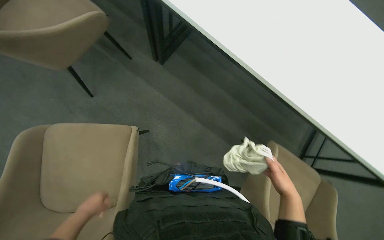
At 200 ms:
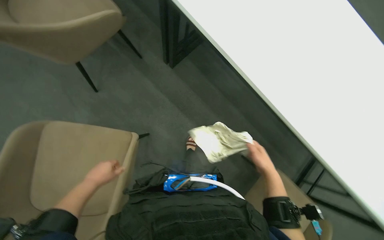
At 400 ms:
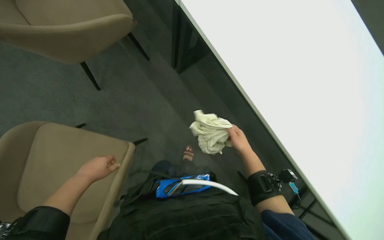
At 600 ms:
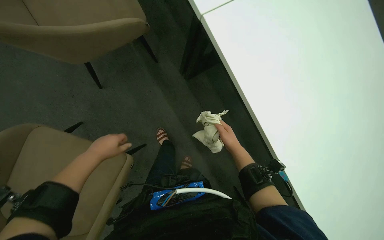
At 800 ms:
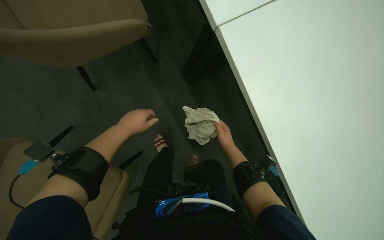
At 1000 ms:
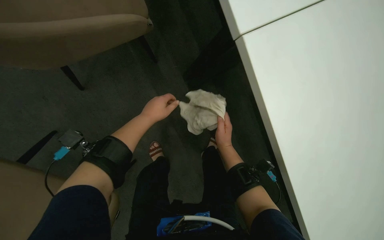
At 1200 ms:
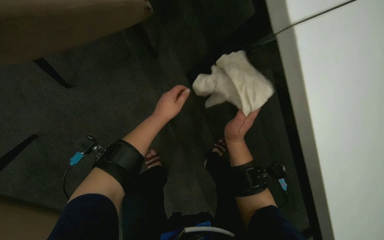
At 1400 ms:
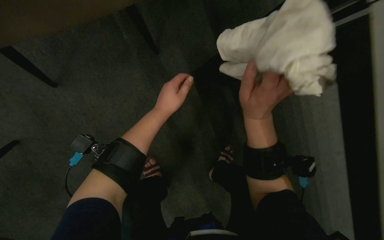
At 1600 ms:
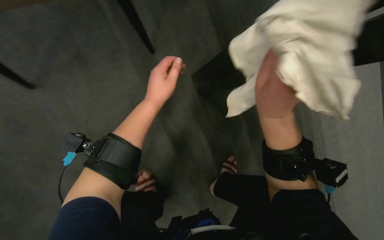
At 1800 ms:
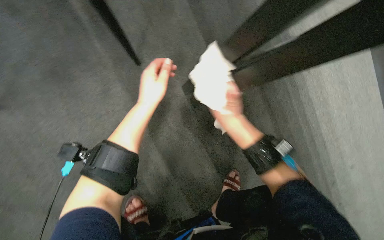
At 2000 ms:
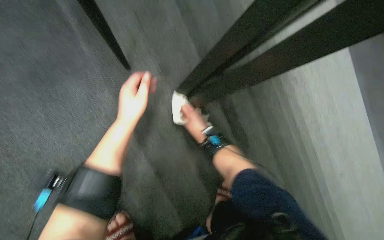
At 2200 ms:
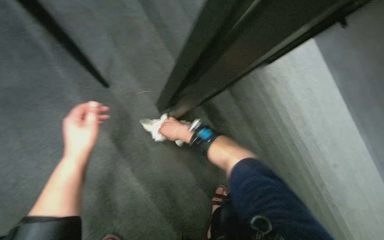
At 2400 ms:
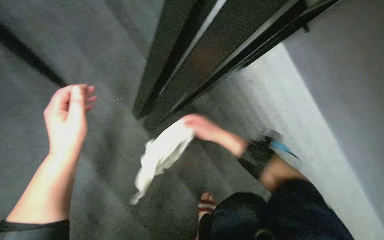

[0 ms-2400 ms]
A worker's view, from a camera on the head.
Job: wiping surfaces.
The whole recording: Wiping conference room tables. The worker wipes conference room tables with a cloth, periodically soaking and wringing cloths in a bucket.
0 ms to 1200 ms: The left hand shifts approximately 40 cm to the right and up the picture; the right hand heads up the picture and to the left, covering about 20 cm.
1200 ms to 2400 ms: The wearer's head swings roughly 25 degrees to the right. The camera pitches upward, by some 20 degrees. The right hand travels farther from the camera by approximately 10 cm, and reaches roughly 10 cm to the left, then returns.

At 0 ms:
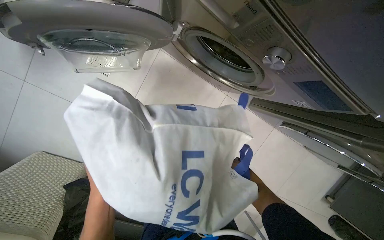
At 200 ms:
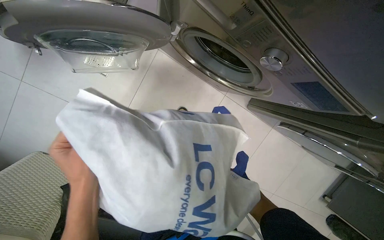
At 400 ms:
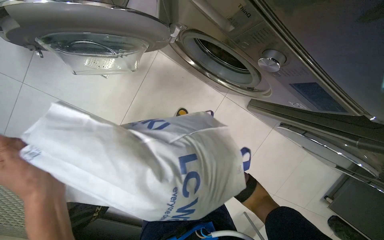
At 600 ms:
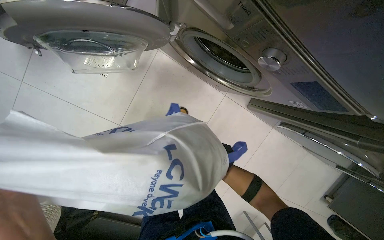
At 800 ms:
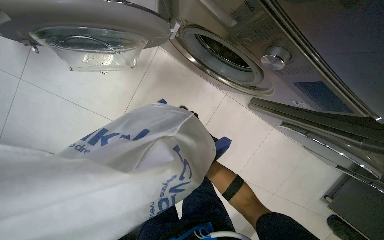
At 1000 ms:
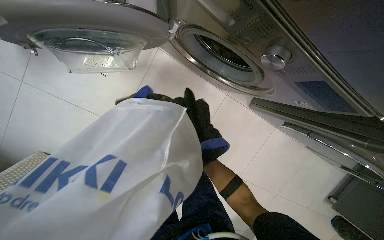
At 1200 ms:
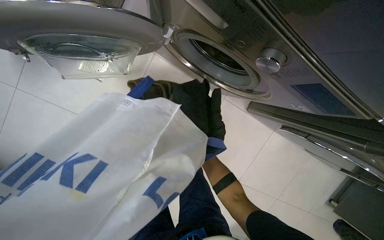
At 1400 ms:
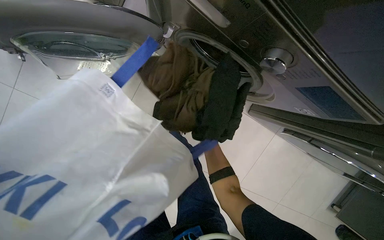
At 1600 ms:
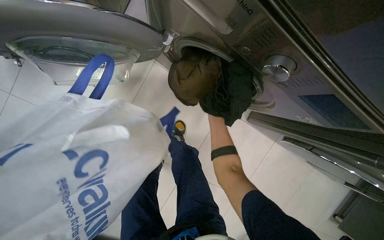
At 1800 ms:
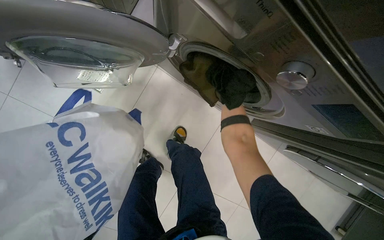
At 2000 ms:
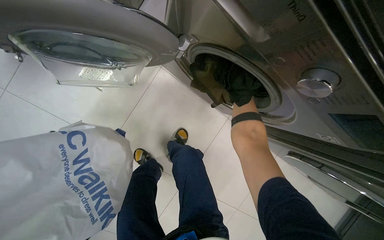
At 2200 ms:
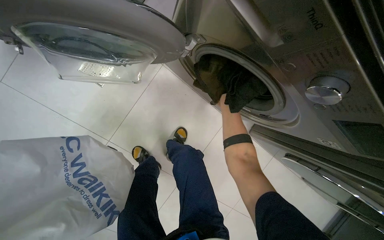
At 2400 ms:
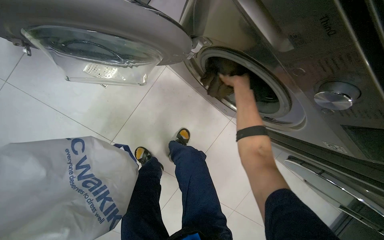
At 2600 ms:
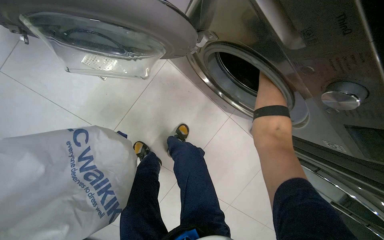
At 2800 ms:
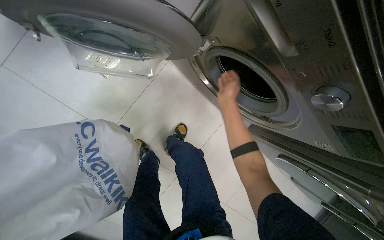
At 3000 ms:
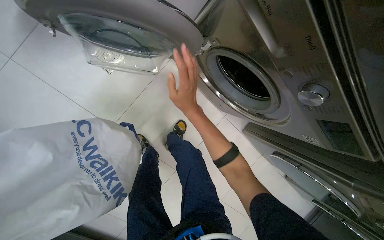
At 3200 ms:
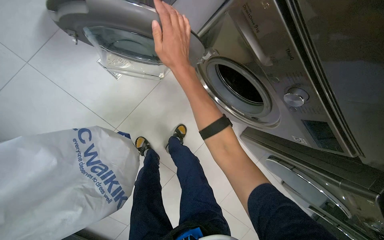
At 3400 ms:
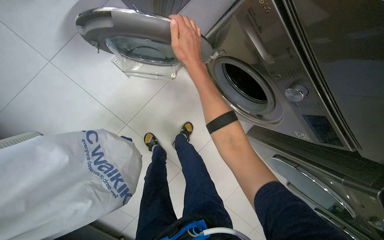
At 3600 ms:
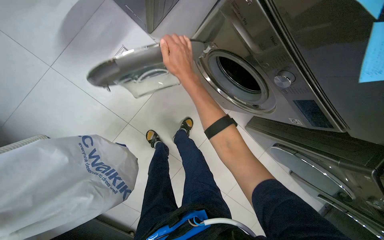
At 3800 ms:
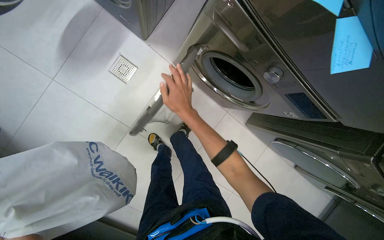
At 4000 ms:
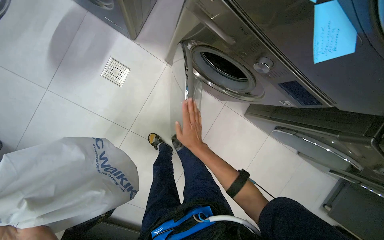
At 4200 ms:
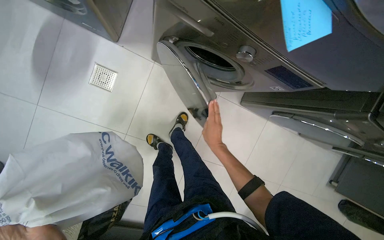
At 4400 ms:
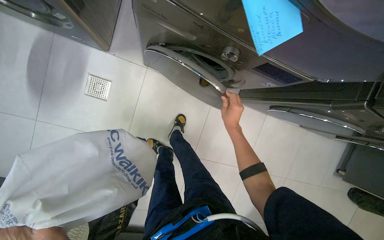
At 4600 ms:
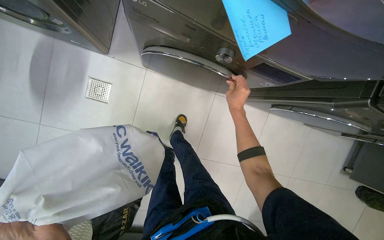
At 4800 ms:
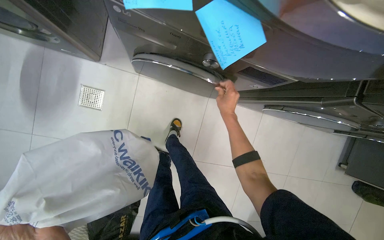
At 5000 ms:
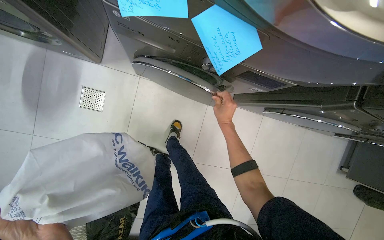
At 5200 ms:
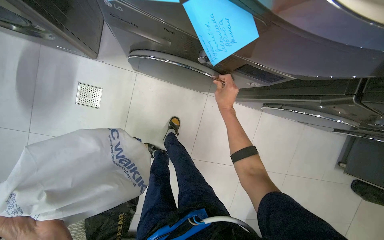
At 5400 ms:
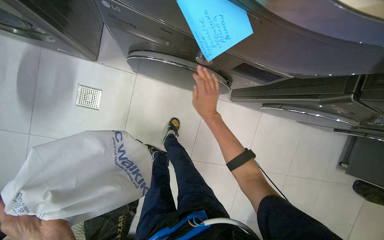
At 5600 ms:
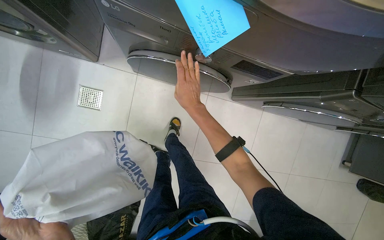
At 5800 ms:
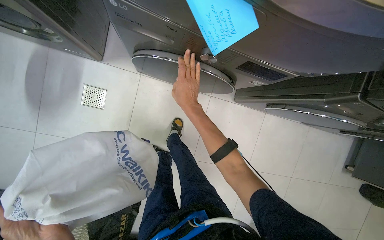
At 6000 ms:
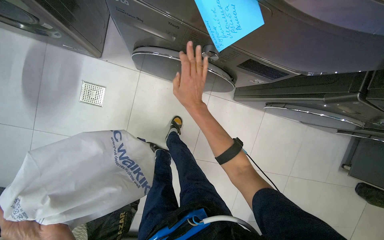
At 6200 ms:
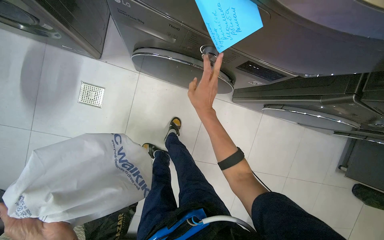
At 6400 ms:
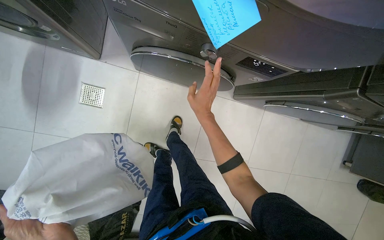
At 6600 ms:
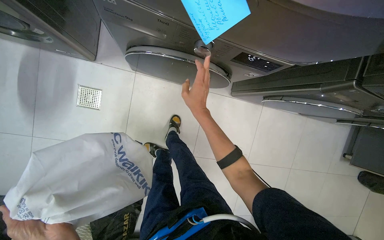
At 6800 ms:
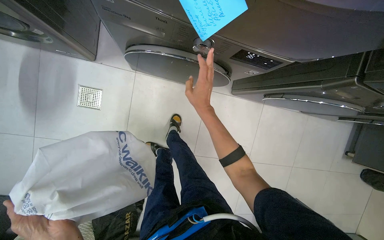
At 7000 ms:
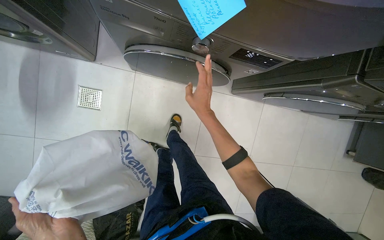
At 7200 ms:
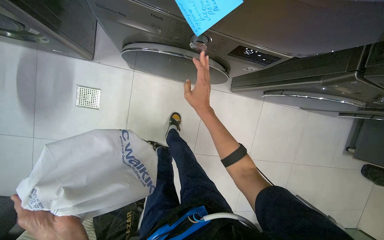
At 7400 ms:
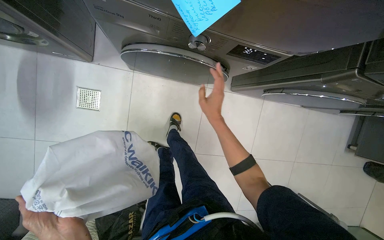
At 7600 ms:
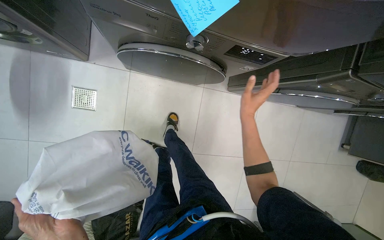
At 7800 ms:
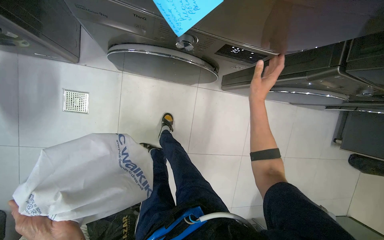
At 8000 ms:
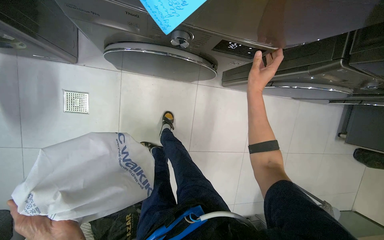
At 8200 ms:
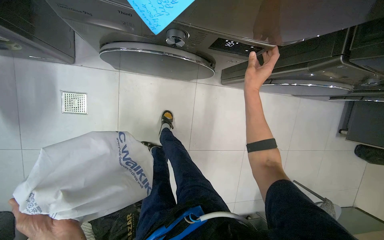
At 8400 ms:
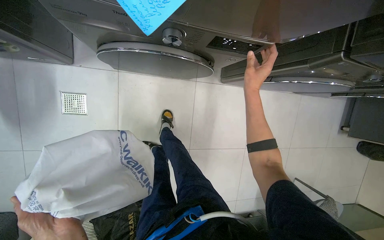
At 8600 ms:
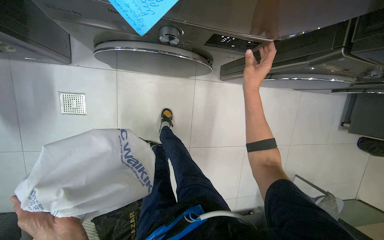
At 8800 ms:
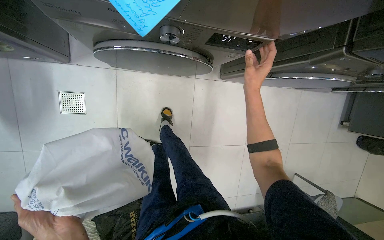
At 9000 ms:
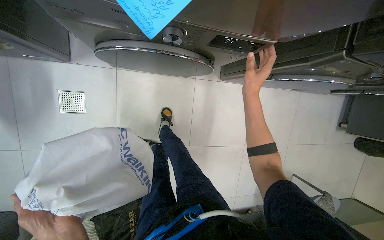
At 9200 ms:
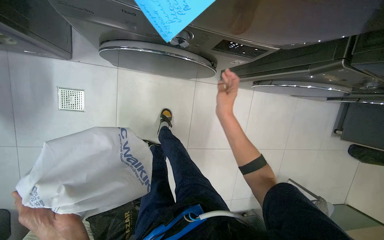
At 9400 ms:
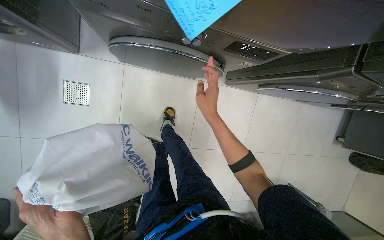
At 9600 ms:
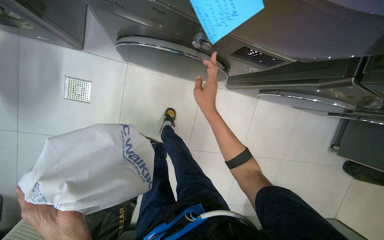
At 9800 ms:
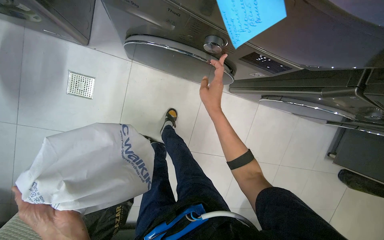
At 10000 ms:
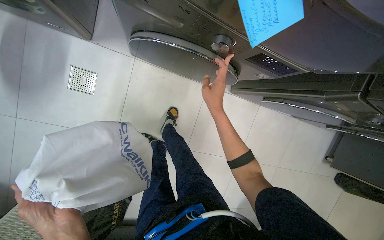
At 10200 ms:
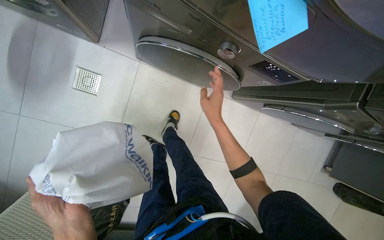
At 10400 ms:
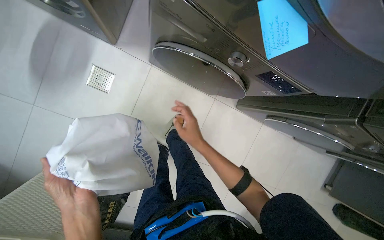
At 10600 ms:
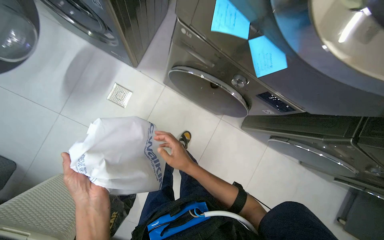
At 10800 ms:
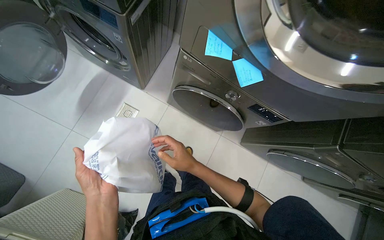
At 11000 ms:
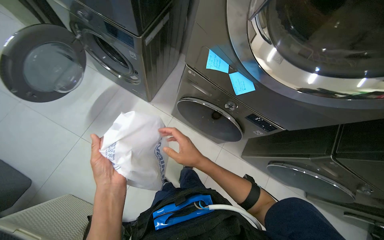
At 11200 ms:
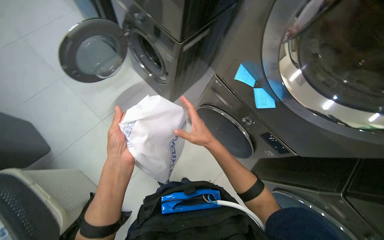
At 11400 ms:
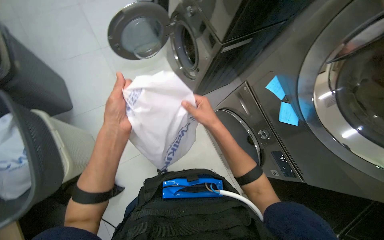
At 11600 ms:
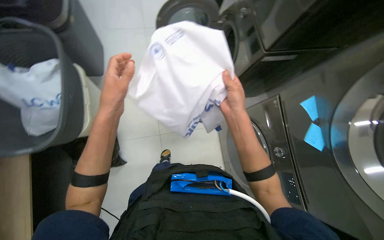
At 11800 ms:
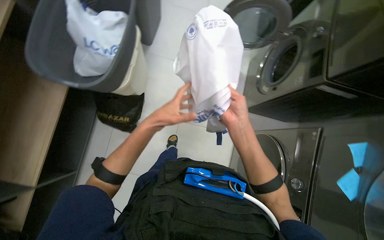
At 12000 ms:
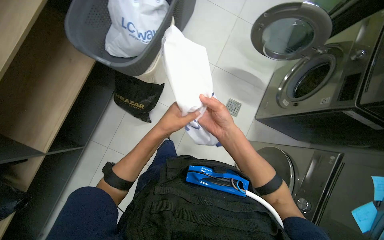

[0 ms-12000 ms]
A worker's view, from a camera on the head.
Job: managing laundry.
The whole recording: Loading and operating washing machines. The worker loads clothes from bags into washing machines and sets their controls.
1600 ms to 3000 ms: The right hand shifts about 20 cm to the left.
3000 ms to 4400 ms: The right hand swings up and down the picture, roughly 25 cm each way, with 2 reversals.
4400 ms to 6000 ms: The right hand is displaced to the left by approximately 10 cm.
6000 ms to 7600 ms: The right hand travels to the right by approximately 20 cm.
9000 ms to 10400 ms: The right hand travels to the left and down the picture by approximately 25 cm.
10400 ms to 12000 ms: The head travels some 50 cm. The head rotates approximately 90 degrees to the left. The wearer looks approximately 30 degrees further upward.

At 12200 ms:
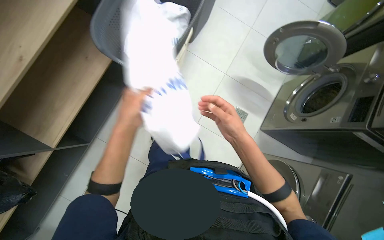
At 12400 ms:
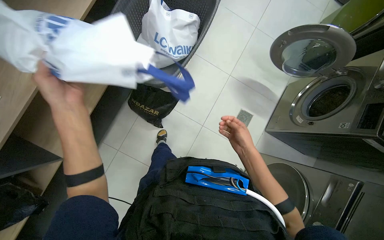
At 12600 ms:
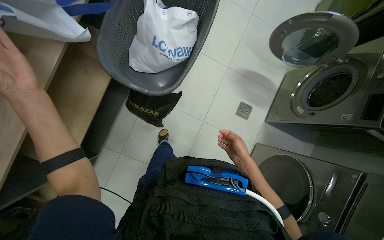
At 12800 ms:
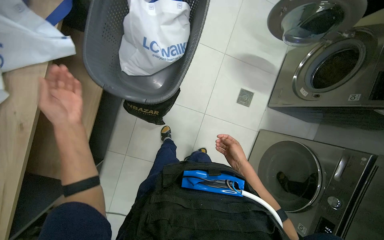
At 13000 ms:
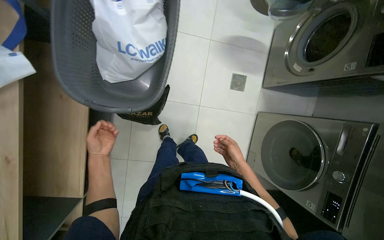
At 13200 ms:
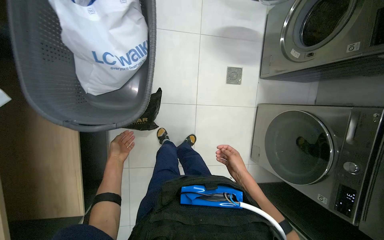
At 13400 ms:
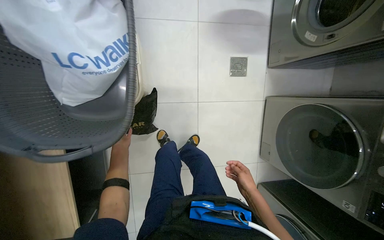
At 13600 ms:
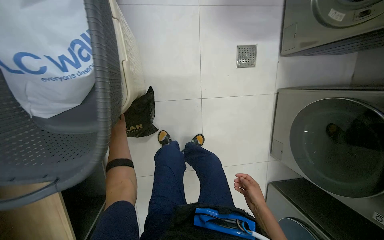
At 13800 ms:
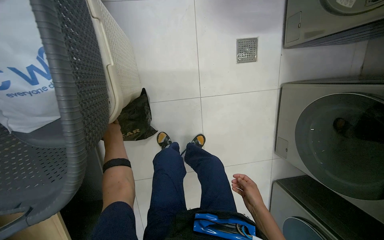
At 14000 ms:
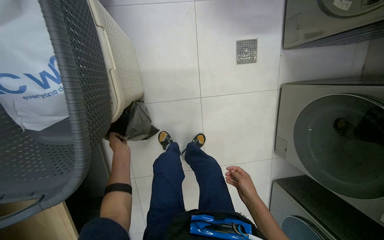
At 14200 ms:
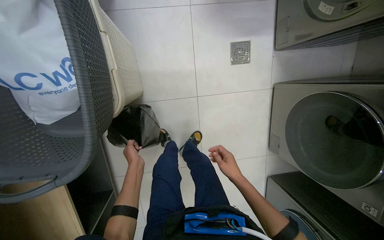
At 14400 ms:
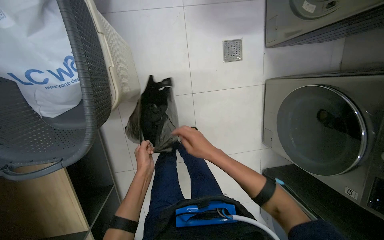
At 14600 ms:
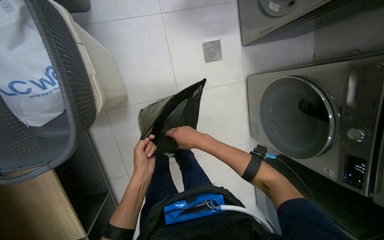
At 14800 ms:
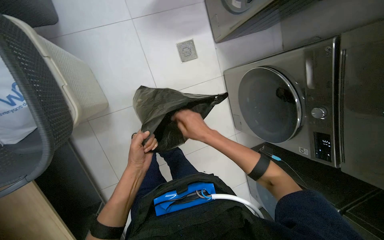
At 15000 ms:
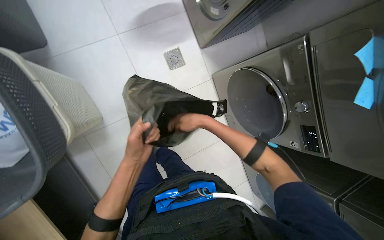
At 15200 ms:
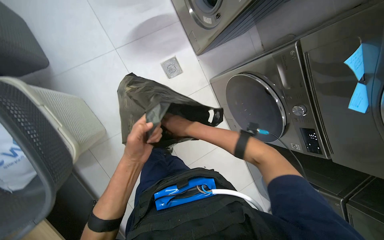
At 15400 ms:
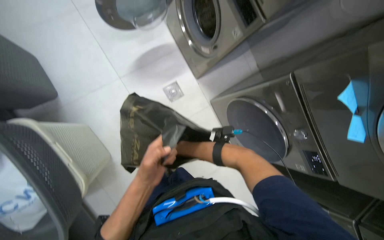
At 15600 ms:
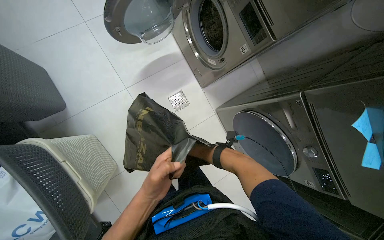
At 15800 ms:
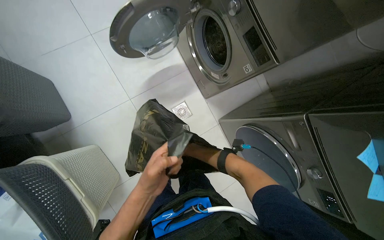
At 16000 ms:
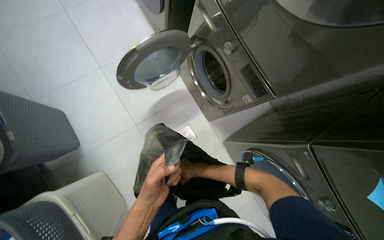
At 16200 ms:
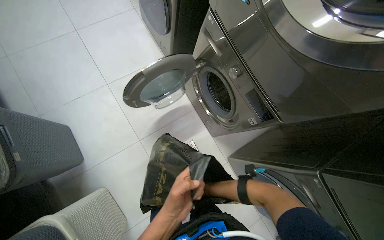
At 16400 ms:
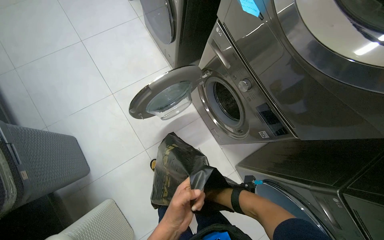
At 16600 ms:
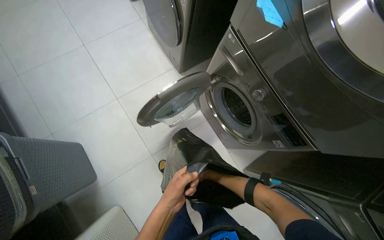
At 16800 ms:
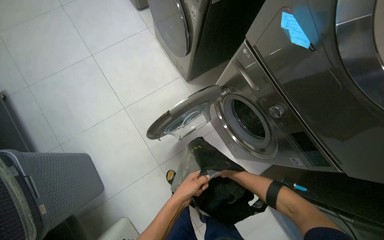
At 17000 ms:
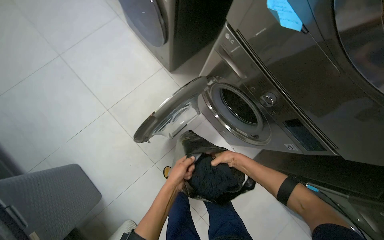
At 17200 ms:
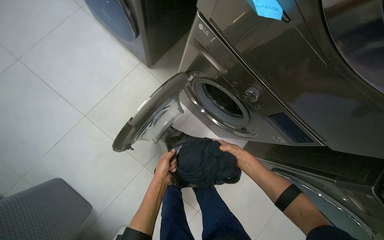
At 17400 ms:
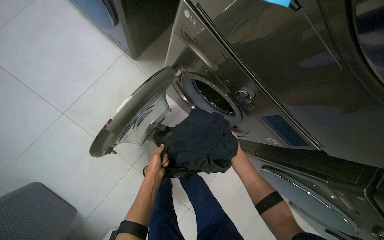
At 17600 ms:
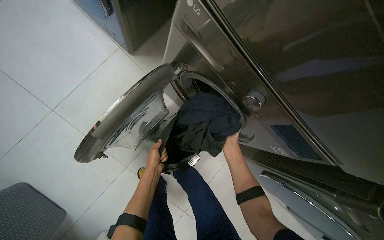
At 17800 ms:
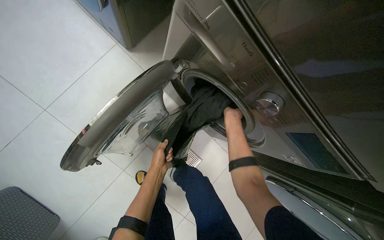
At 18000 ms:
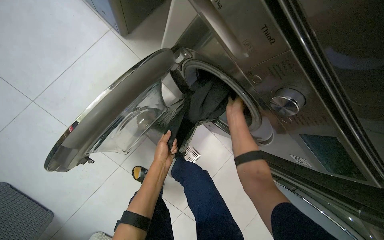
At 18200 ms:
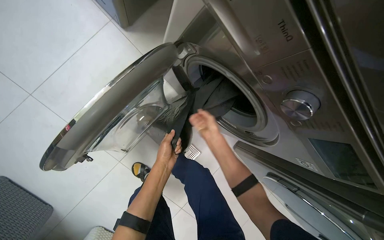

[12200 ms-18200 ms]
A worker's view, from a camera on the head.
Job: managing laundry.
The whole recording: Loading and operating washing machines. The worker loads clothes from bags into washing machines and sets their controls.
12200 ms to 13800 ms: The wearer moves about 50 cm. The view tips downward by approximately 25 degrees. Everything in view rotates about 35 degrees counterclockwise.
13800 ms to 15200 ms: The left hand heads nearer to the camera and to the right, covering roughly 50 cm; the right hand goes some 25 cm up the picture.
15200 ms to 16600 ms: The view tips upward by some 25 degrees.
16600 ms to 18200 ms: The camera travels about 40 cm. The camera pitches downward, by approximately 15 degrees.
